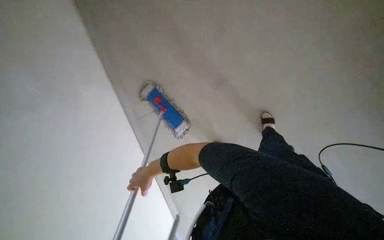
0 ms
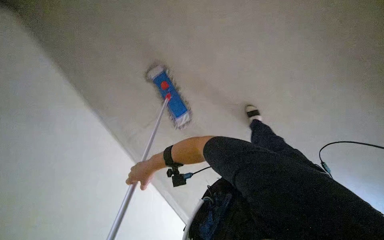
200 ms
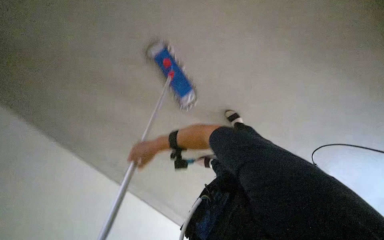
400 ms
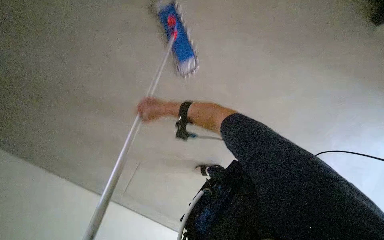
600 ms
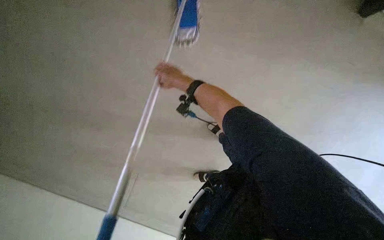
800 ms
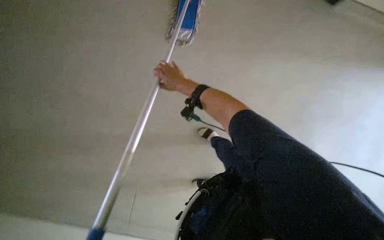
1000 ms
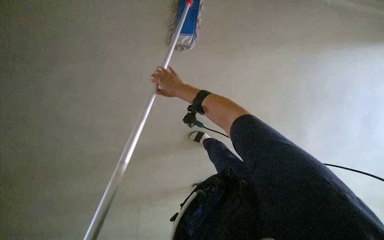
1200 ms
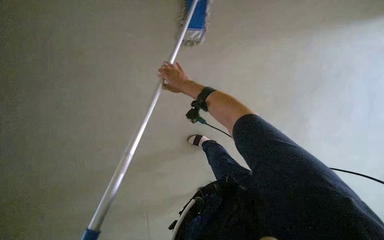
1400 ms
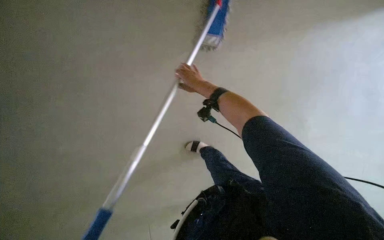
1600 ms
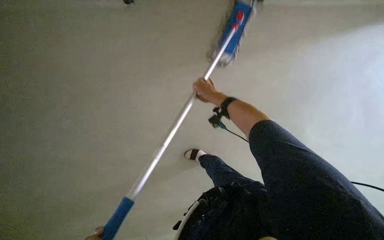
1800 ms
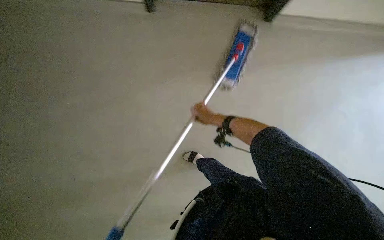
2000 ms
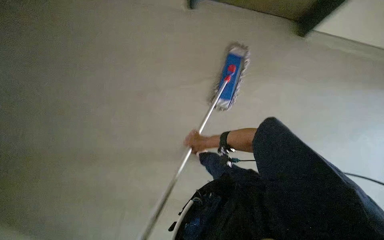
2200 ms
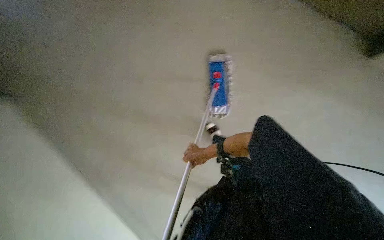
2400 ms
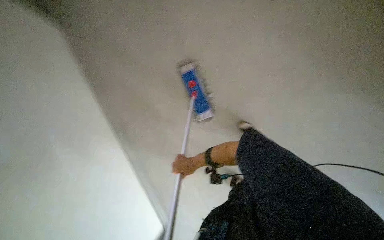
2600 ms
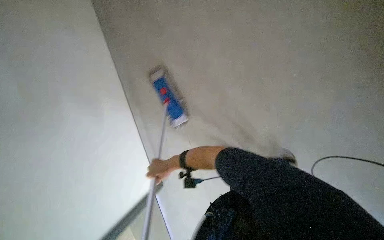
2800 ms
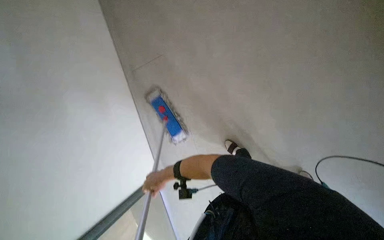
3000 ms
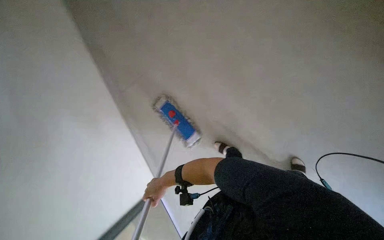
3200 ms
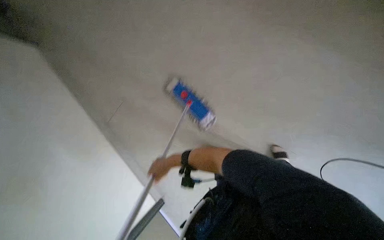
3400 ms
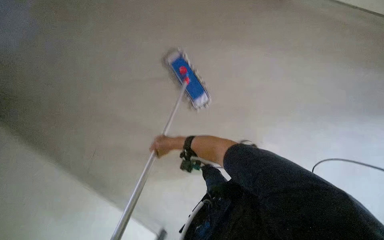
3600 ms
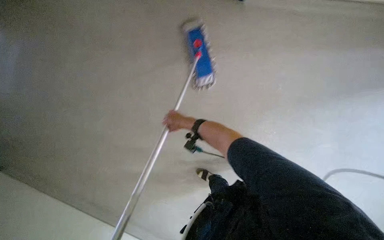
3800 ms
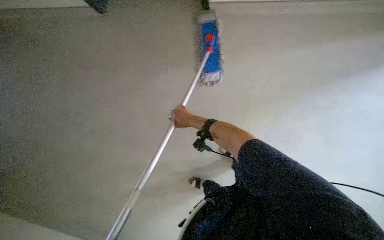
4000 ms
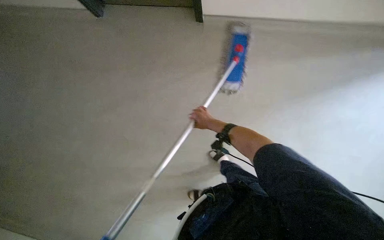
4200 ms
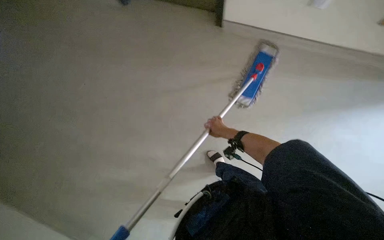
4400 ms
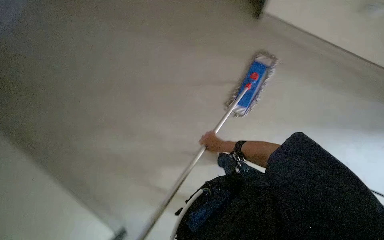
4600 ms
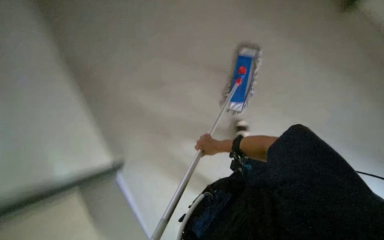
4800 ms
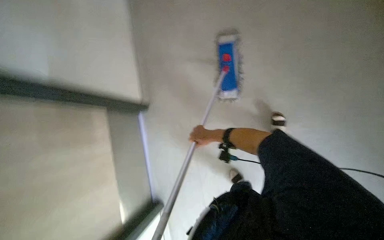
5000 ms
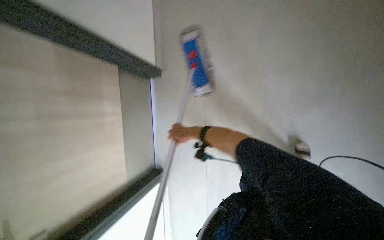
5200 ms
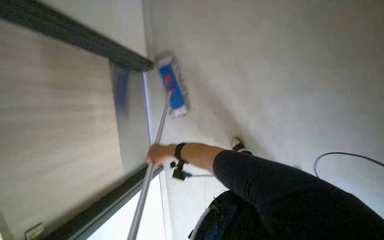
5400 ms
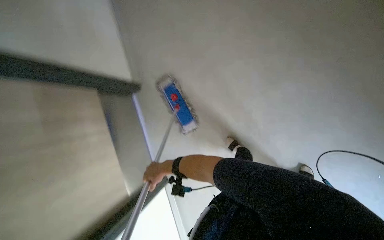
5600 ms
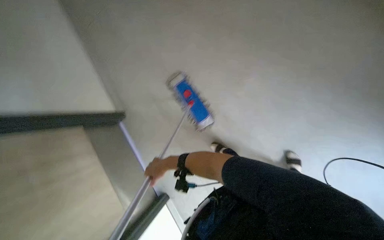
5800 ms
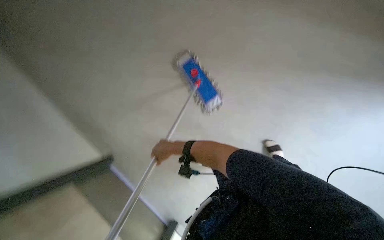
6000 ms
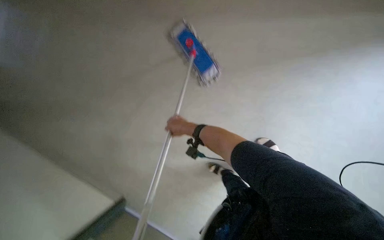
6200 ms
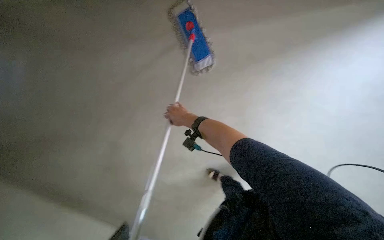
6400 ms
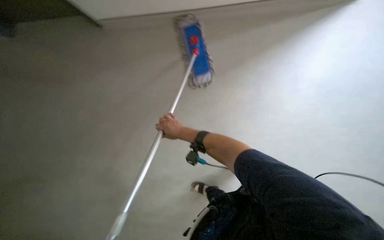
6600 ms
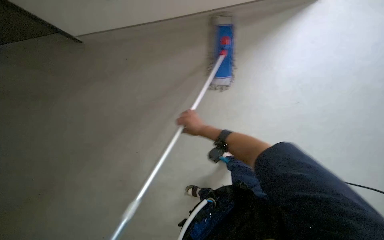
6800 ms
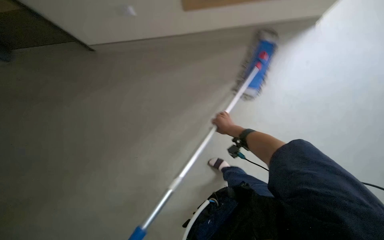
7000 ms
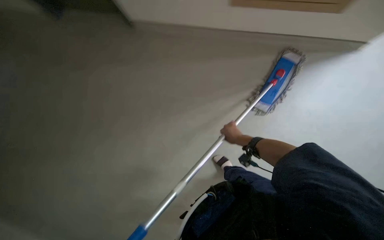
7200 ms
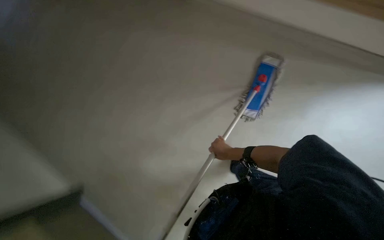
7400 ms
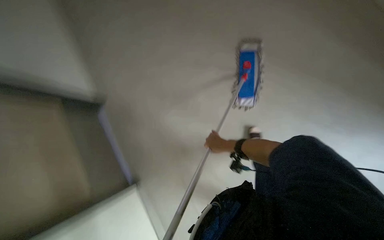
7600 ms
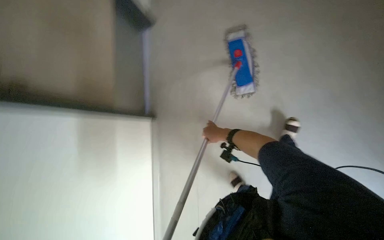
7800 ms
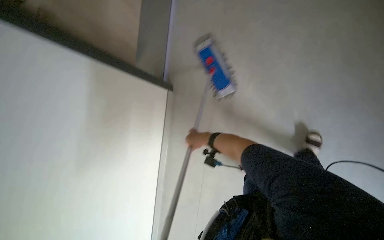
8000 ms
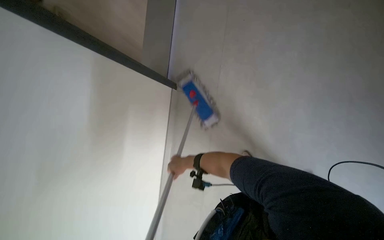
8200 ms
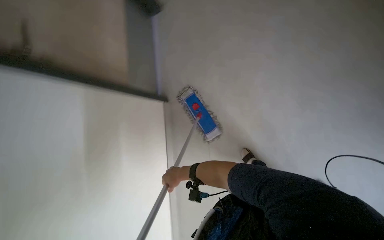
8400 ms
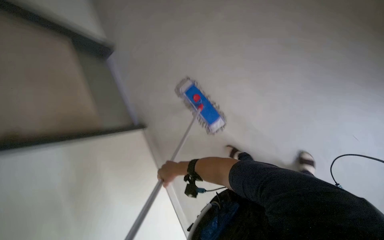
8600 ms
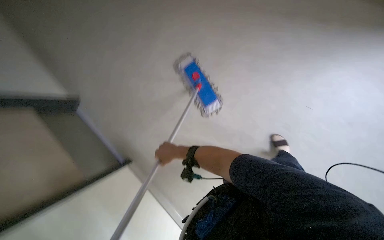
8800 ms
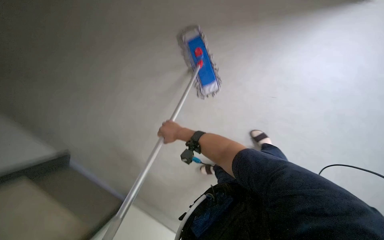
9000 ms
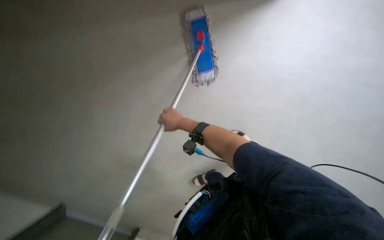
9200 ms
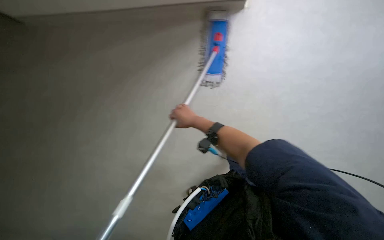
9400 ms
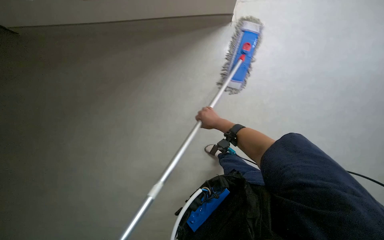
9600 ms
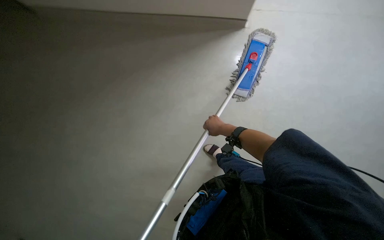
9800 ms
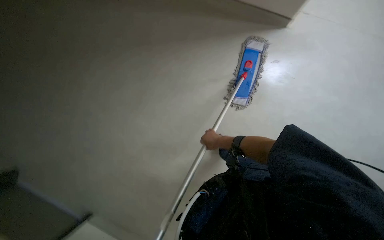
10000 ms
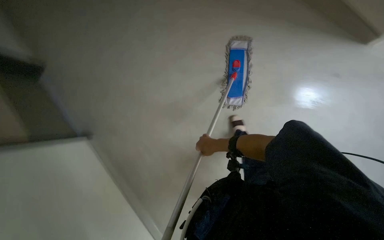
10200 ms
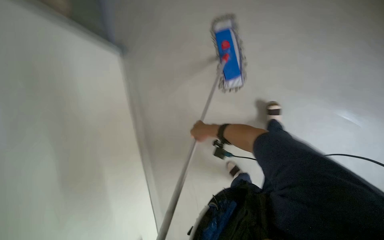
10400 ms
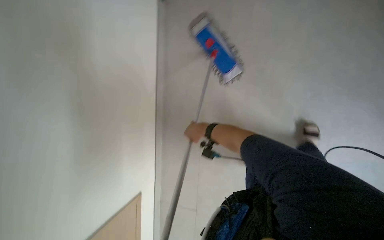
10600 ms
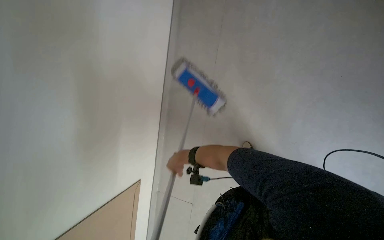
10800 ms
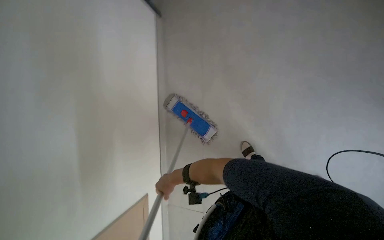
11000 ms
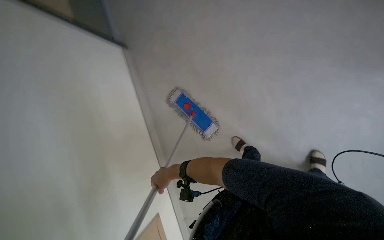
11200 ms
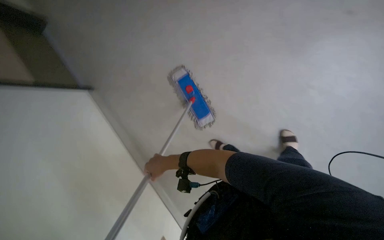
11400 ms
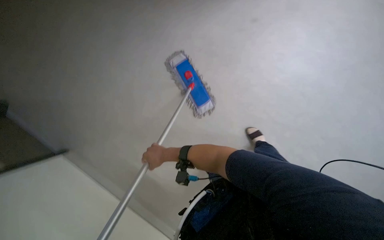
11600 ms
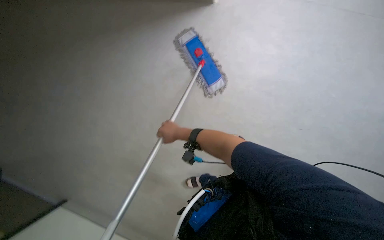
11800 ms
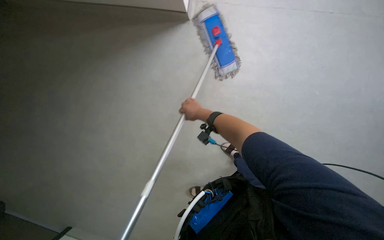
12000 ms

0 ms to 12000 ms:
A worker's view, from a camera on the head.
Job: mopping floor.
The whole recording: Mopping office floor. The worker mops the office floor, periodically detaching, rinsing, and reattaching the mop head.
0 ms to 1600 ms: The camera pitches downward, by roughly 15 degrees.
3000 ms to 4400 ms: Everything in view rotates approximately 35 degrees clockwise.
10400 ms to 12000 ms: The camera pitches upward, by approximately 10 degrees.

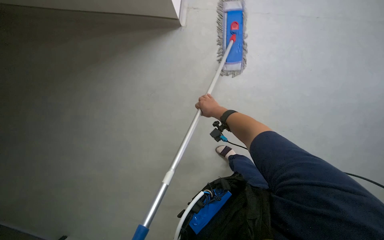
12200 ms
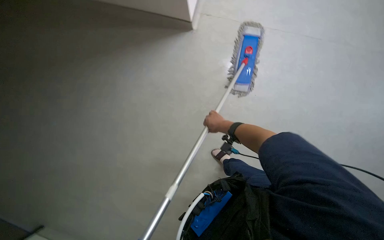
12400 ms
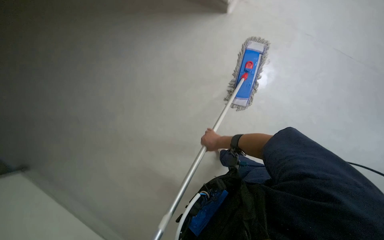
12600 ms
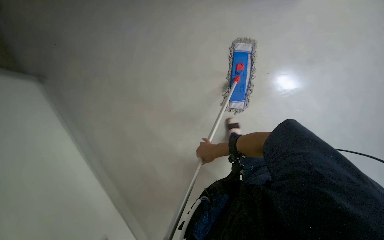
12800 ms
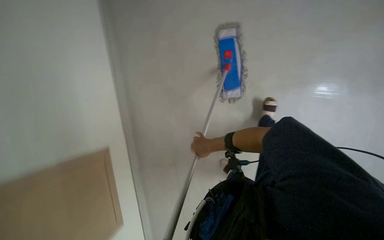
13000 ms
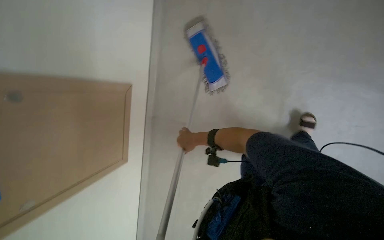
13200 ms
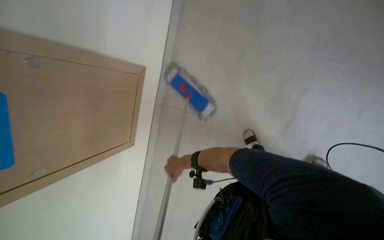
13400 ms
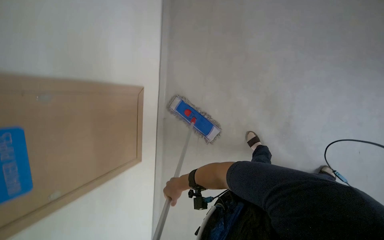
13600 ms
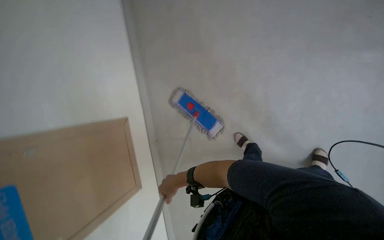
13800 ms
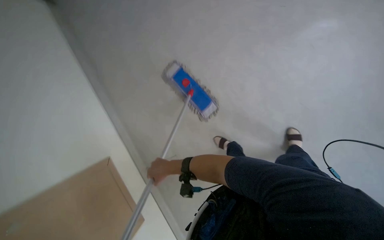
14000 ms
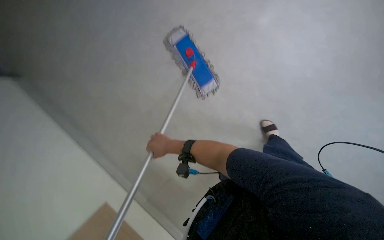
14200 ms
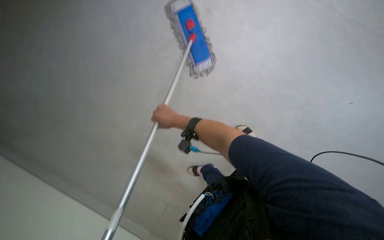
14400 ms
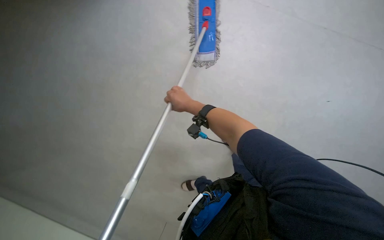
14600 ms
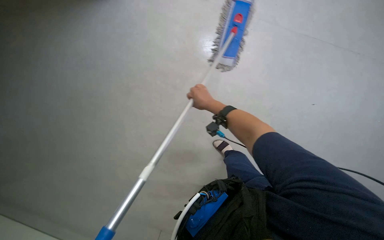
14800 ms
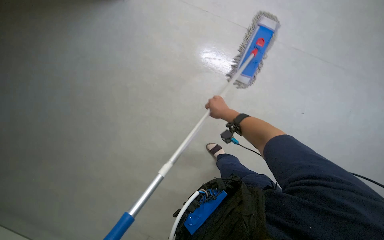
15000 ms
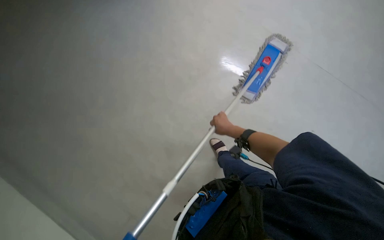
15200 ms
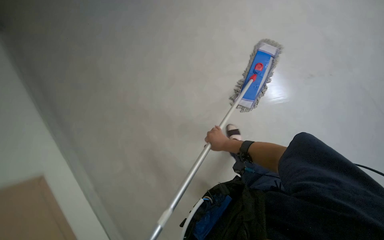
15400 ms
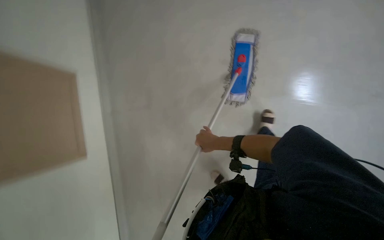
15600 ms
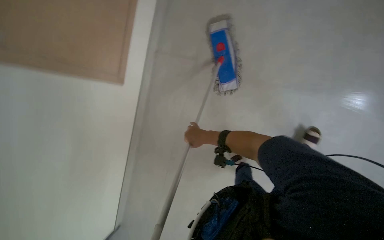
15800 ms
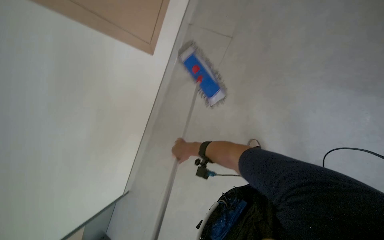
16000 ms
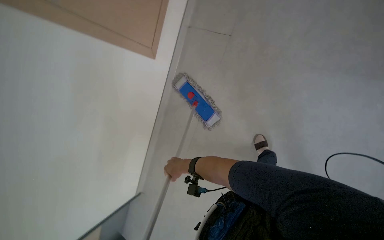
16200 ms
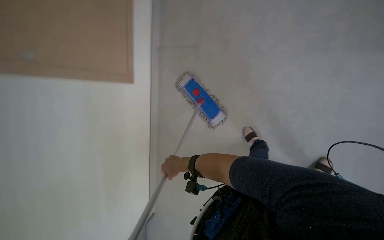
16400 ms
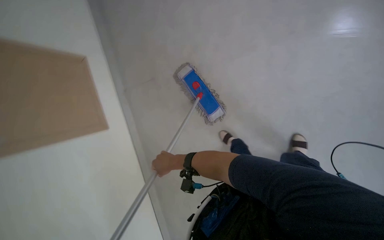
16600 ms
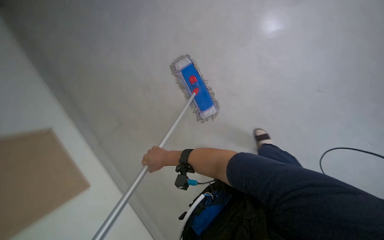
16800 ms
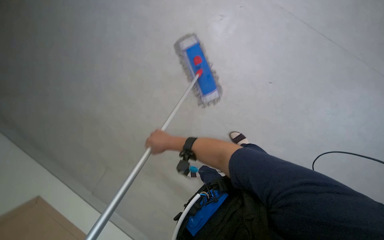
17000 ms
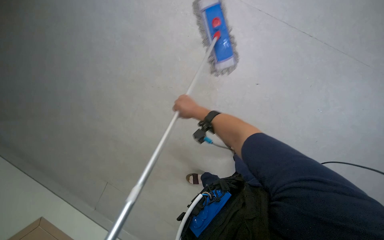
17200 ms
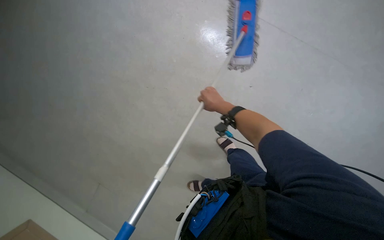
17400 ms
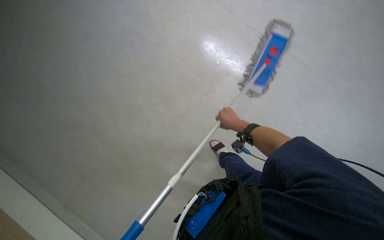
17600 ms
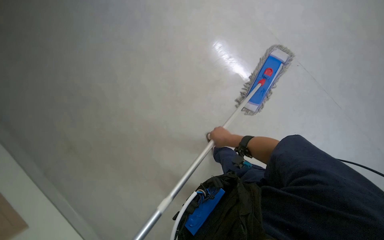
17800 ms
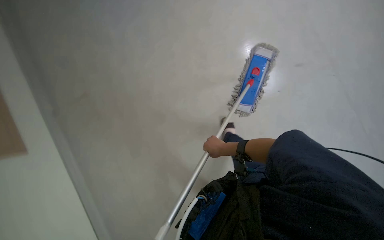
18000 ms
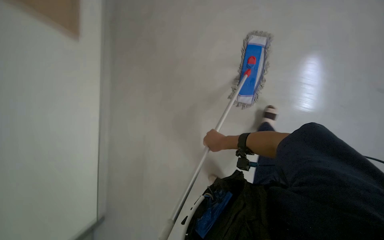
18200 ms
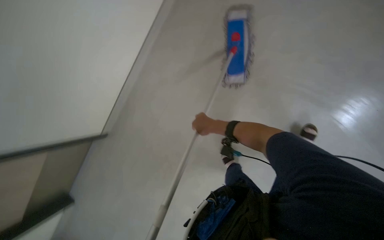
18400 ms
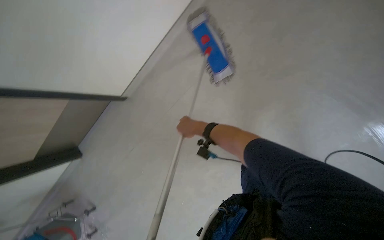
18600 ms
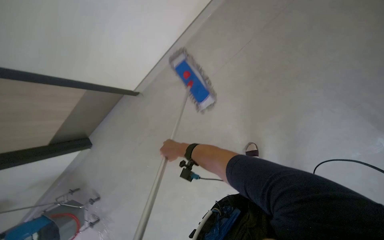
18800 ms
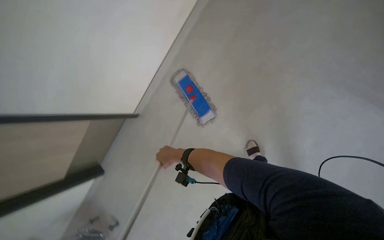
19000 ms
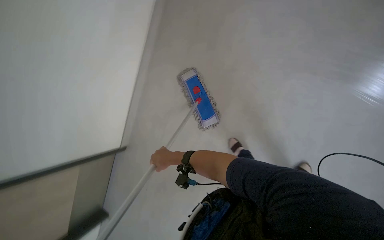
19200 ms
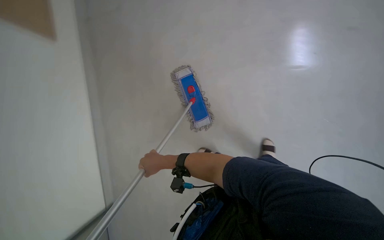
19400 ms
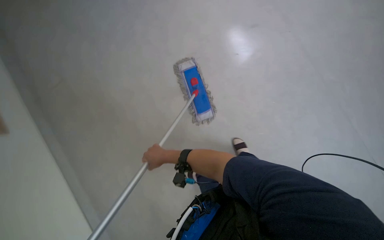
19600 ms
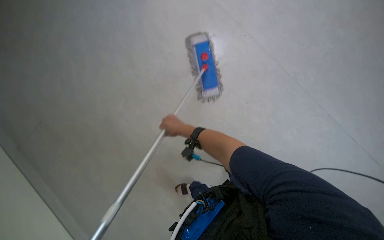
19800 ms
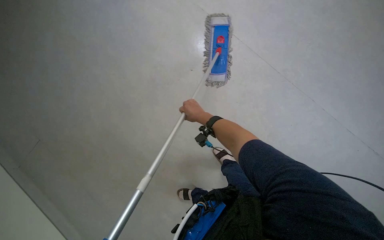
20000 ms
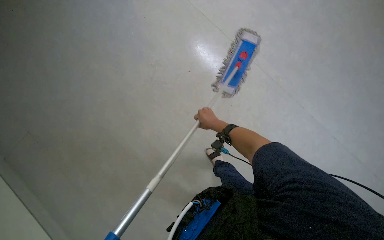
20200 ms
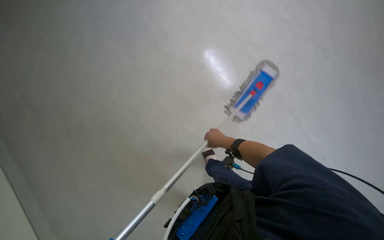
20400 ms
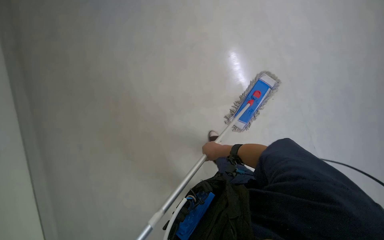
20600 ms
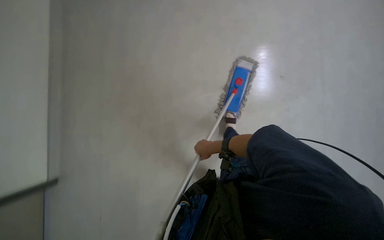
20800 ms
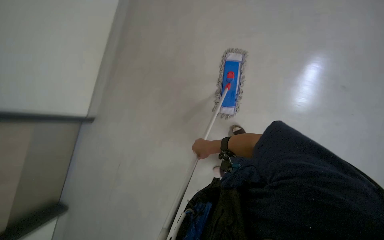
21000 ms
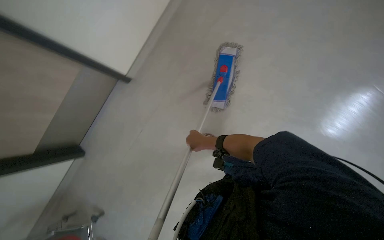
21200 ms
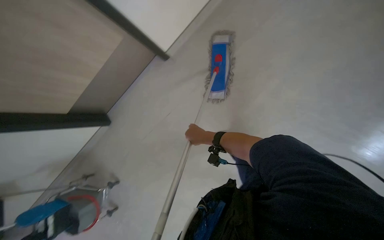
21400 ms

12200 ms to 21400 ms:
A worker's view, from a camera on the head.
Job: mopping floor.
The whole recording: Mopping office floor. The worker mops the office floor, periodically detaching, rinsing, and reattaching the mop head.
12200 ms to 13800 ms: The view tilts some 15 degrees upward. Everything in view rotates roughly 25 degrees counterclockwise.
13800 ms to 15200 ms: The wearer moves roughly 40 cm. The camera sweeps to the right, by some 20 degrees. The view tilts about 25 degrees downward. The scene rotates clockwise by roughly 55 degrees.
15200 ms to 16800 ms: The wearer looks some 20 degrees further upward. The scene turns about 40 degrees counterclockwise in the picture.
16800 ms to 18400 ms: The view tilts roughly 10 degrees downward.
18400 ms to 19800 ms: The view swings roughly 15 degrees to the left.
